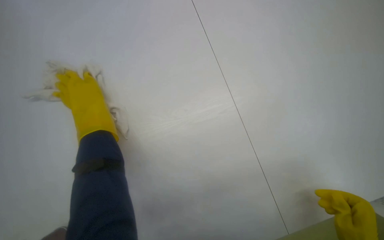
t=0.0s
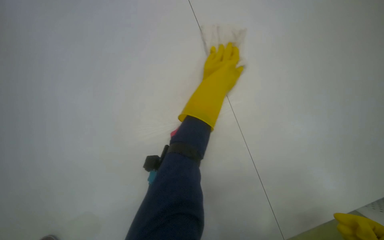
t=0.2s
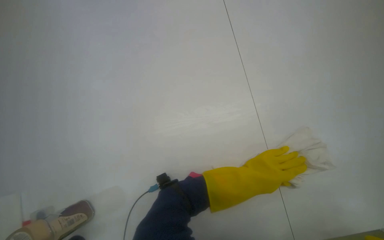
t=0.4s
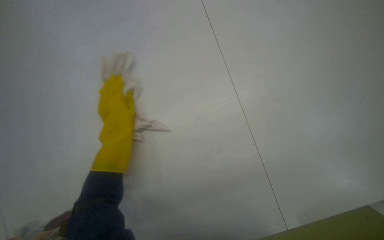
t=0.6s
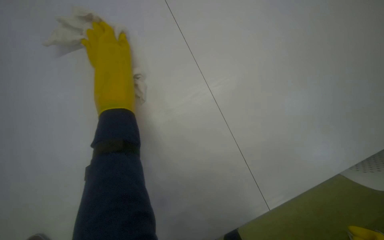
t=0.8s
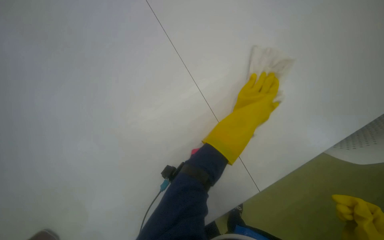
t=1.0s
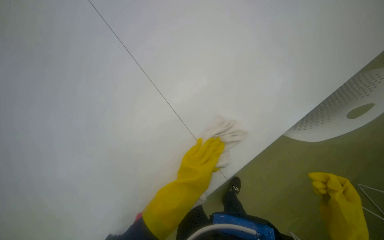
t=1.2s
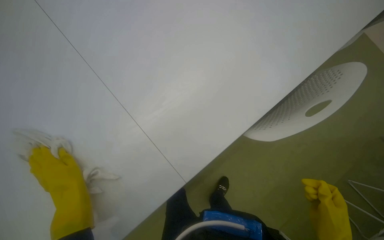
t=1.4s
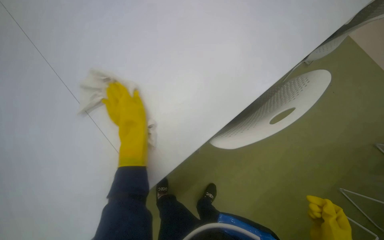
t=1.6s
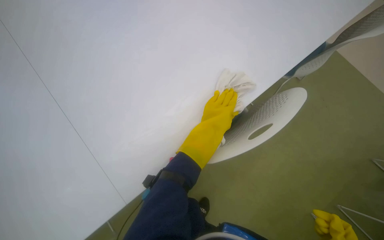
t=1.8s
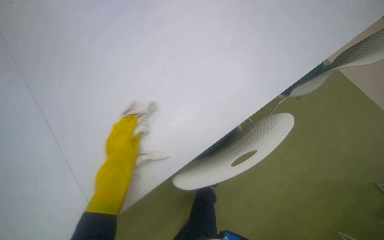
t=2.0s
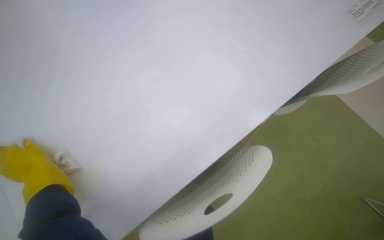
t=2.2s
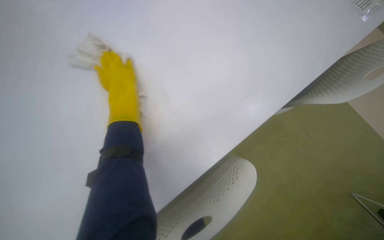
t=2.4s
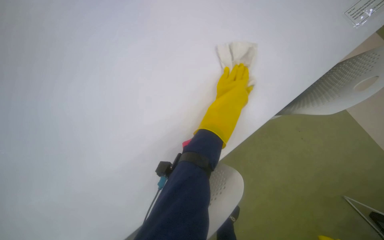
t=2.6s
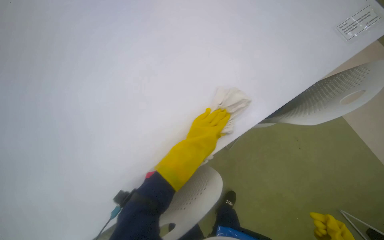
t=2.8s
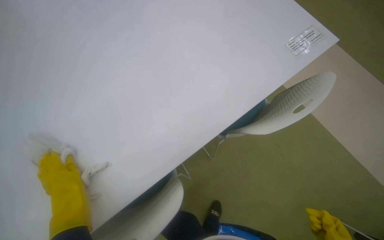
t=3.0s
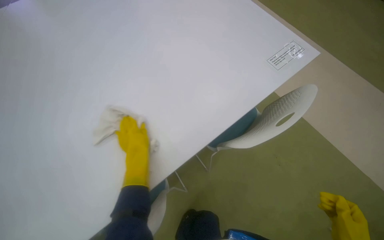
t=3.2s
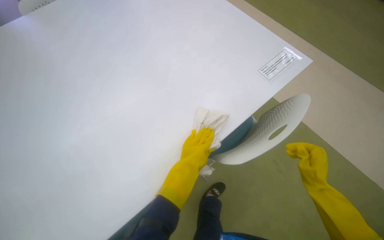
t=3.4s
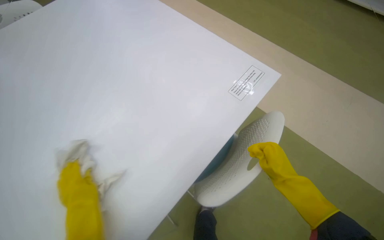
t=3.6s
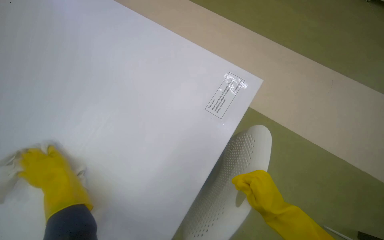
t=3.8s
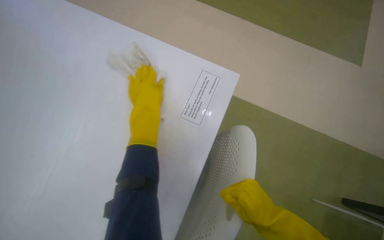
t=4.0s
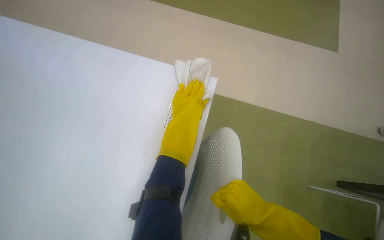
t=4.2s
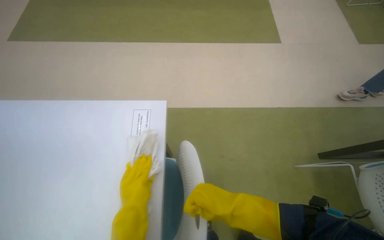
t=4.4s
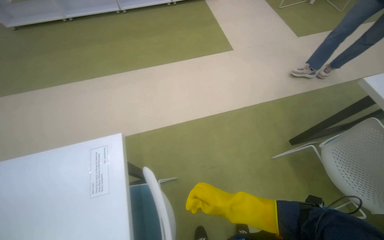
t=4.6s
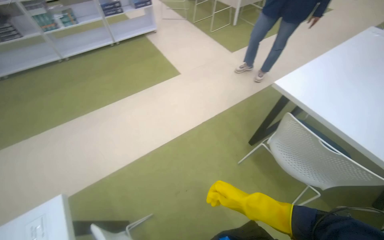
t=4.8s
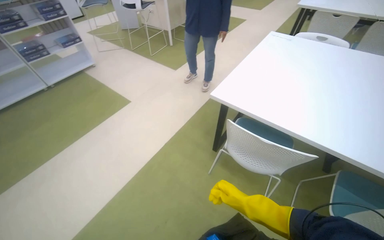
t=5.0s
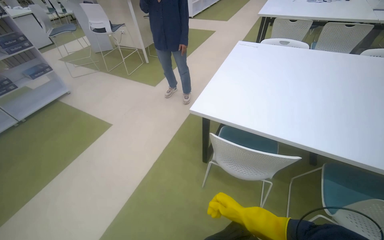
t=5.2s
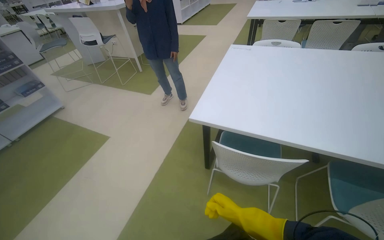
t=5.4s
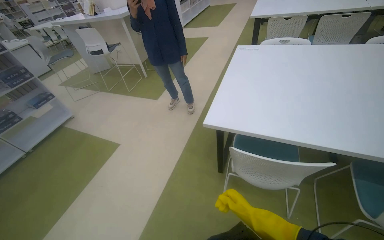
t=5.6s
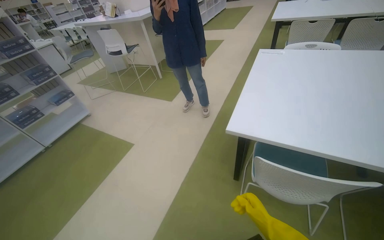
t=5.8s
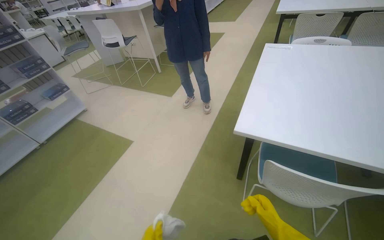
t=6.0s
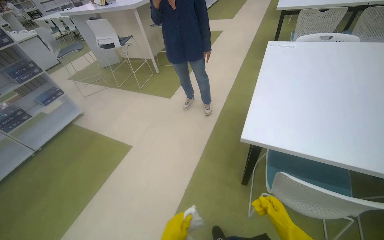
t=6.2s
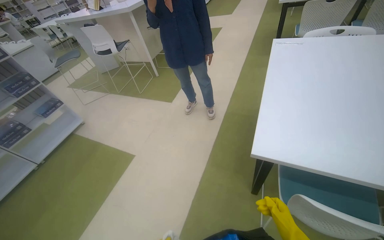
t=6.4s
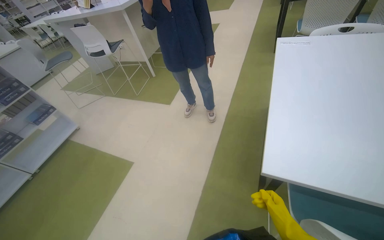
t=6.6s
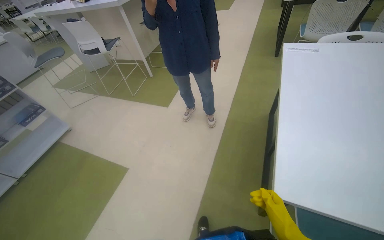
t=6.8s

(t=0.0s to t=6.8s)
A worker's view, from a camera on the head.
Job: wiping surfaces.
The whole recording: Cleaning table surface. The worker wipes the white table surfaces with a cloth.
t=2.8s - t=4.0s: The view tilts approximately 15 degrees upward.
t=4.0s - t=5.4s: The camera is carried roughly 50 cm. The wearer's head swings about 65 degrees to the right. The wearer looks approximately 20 degrees further upward.
t=5.4s - t=6.8s: The camera is carried about 60 cm.

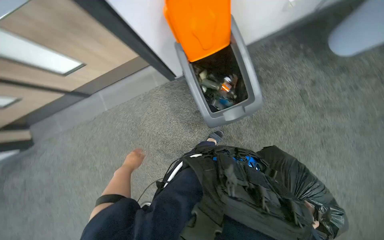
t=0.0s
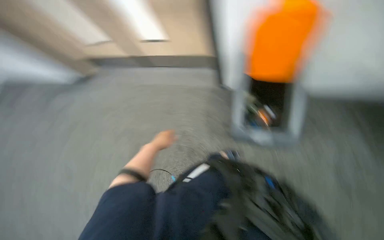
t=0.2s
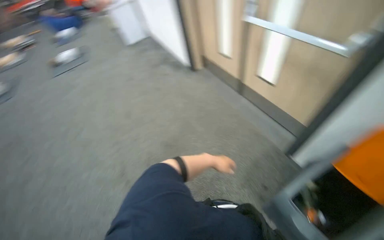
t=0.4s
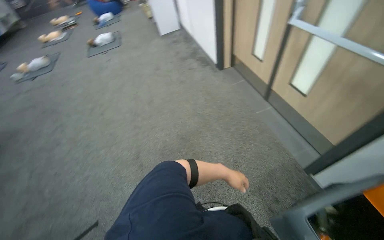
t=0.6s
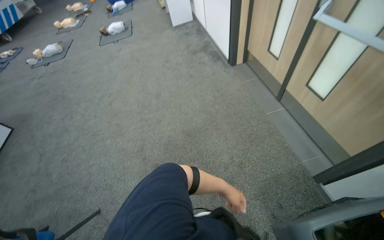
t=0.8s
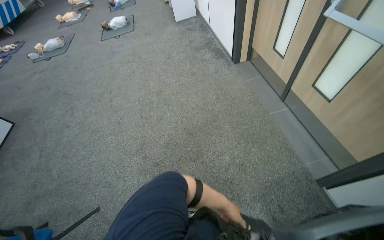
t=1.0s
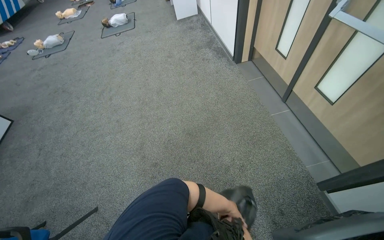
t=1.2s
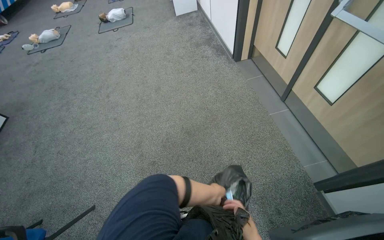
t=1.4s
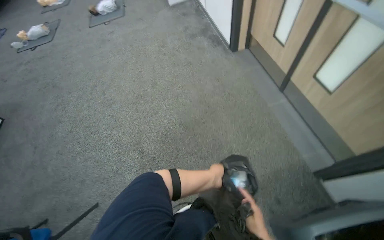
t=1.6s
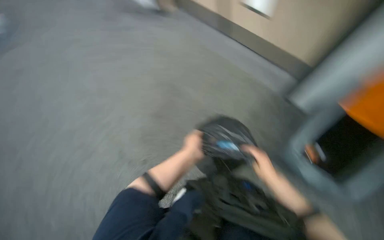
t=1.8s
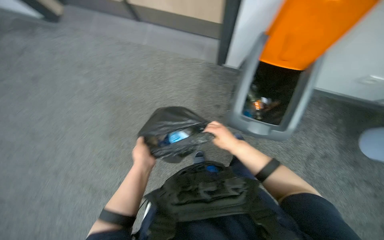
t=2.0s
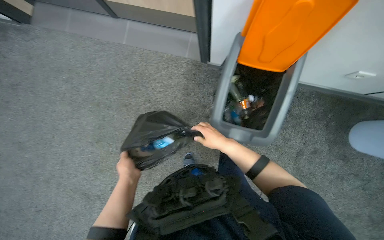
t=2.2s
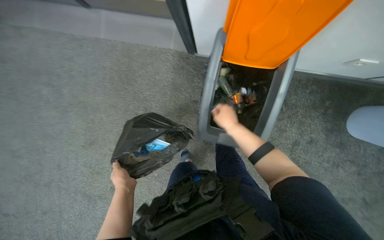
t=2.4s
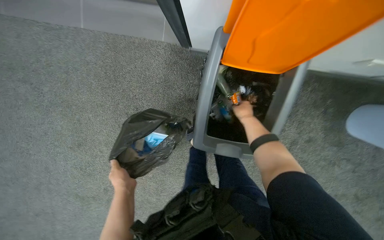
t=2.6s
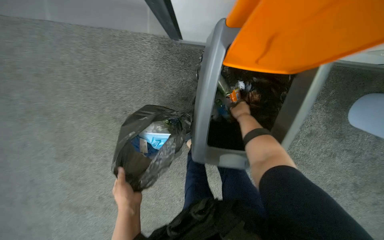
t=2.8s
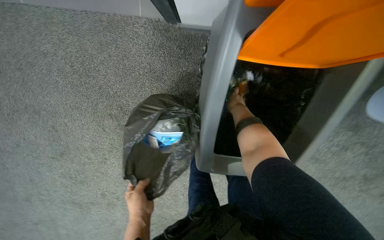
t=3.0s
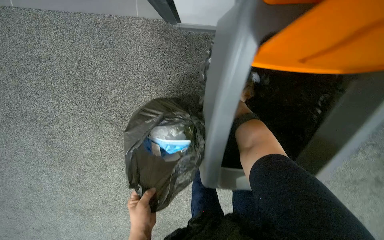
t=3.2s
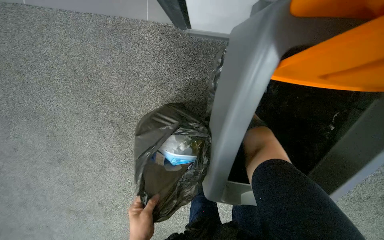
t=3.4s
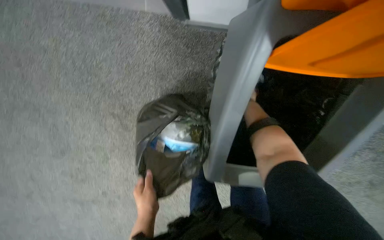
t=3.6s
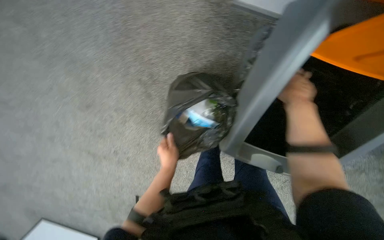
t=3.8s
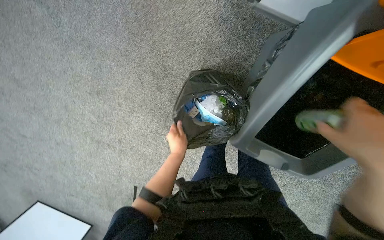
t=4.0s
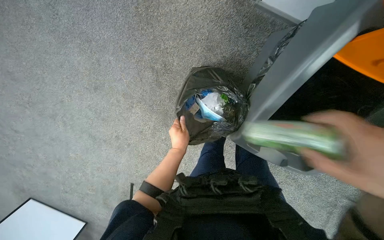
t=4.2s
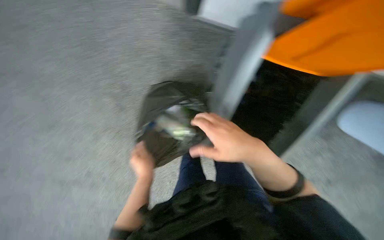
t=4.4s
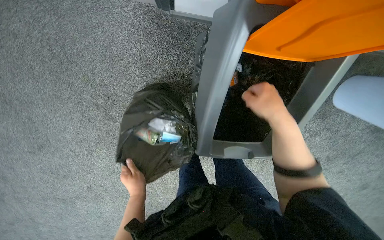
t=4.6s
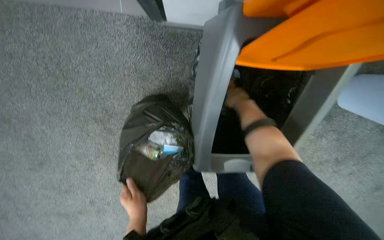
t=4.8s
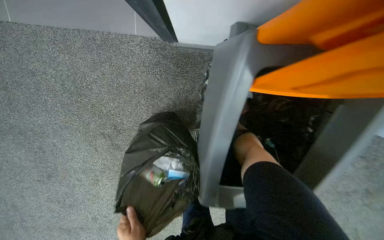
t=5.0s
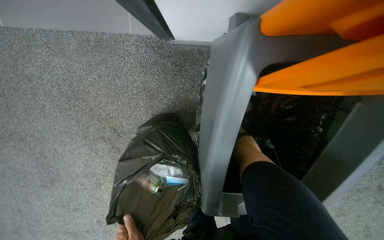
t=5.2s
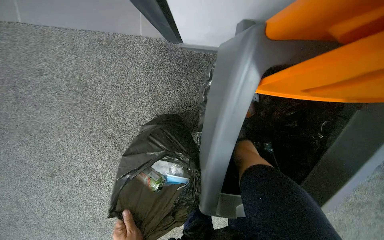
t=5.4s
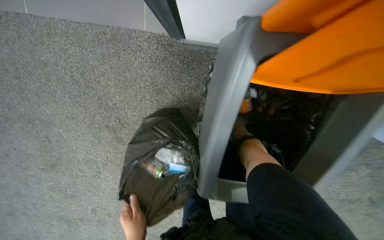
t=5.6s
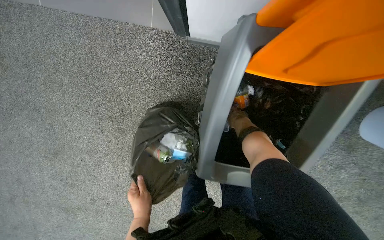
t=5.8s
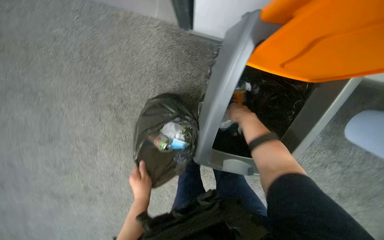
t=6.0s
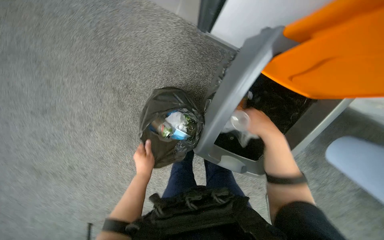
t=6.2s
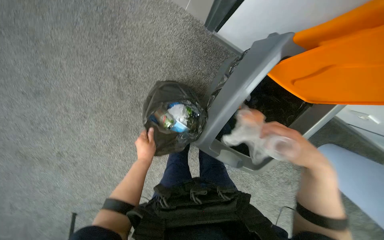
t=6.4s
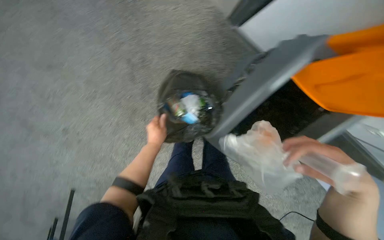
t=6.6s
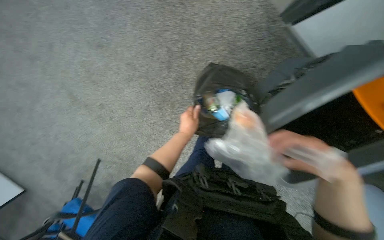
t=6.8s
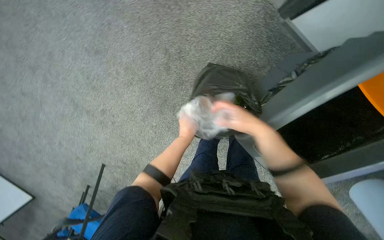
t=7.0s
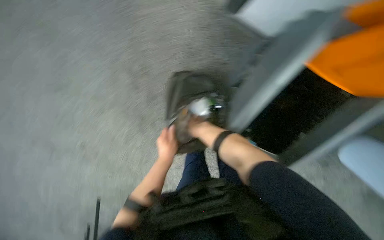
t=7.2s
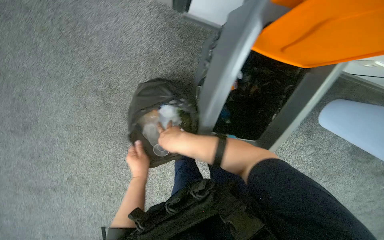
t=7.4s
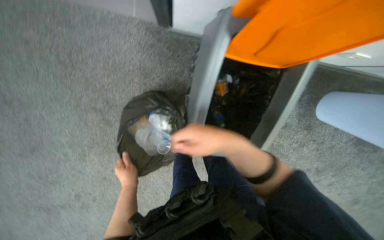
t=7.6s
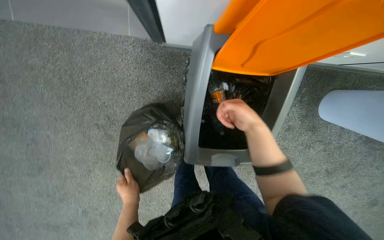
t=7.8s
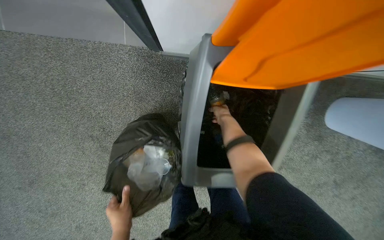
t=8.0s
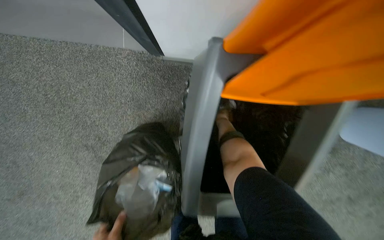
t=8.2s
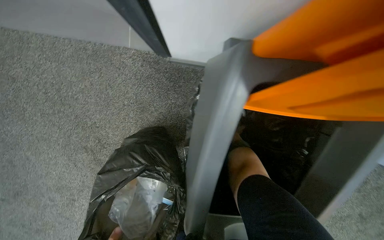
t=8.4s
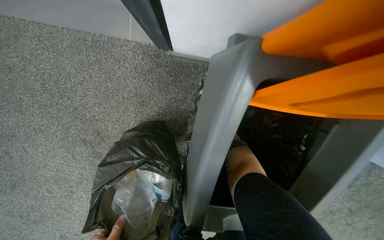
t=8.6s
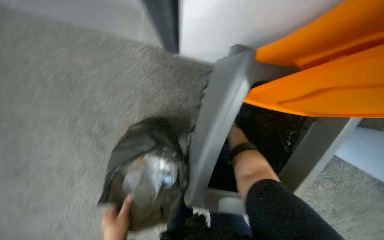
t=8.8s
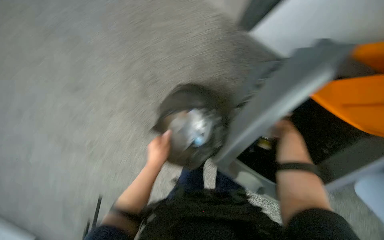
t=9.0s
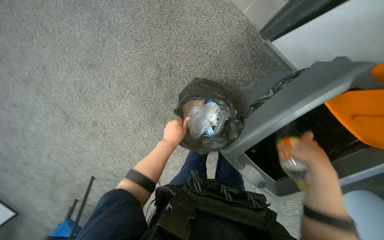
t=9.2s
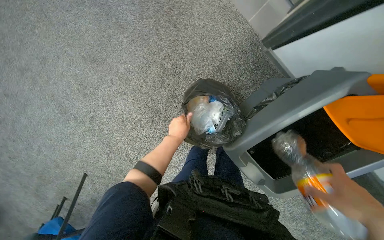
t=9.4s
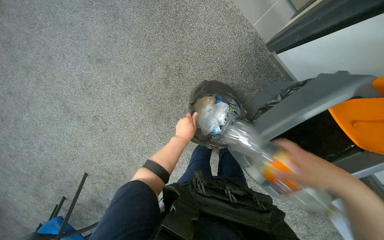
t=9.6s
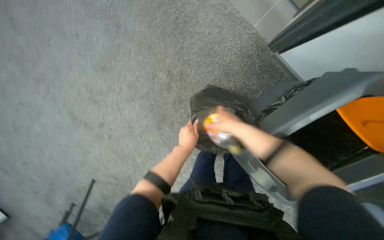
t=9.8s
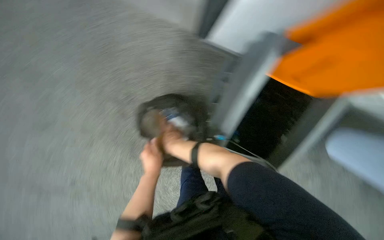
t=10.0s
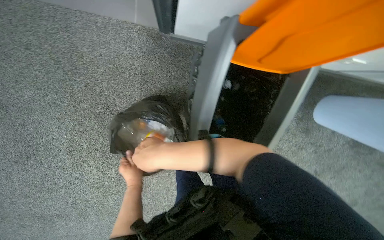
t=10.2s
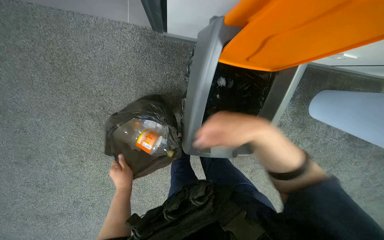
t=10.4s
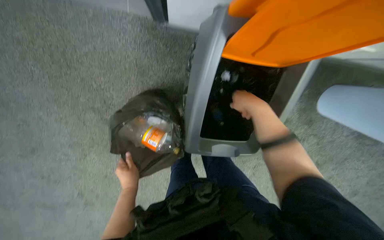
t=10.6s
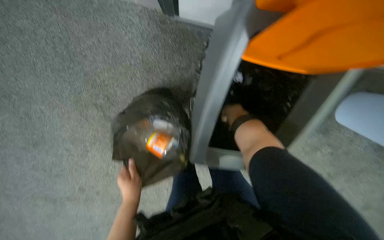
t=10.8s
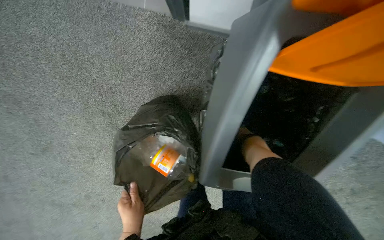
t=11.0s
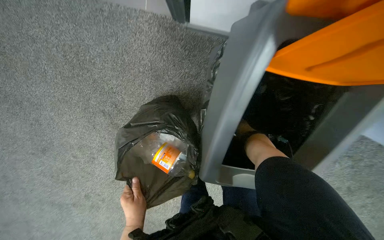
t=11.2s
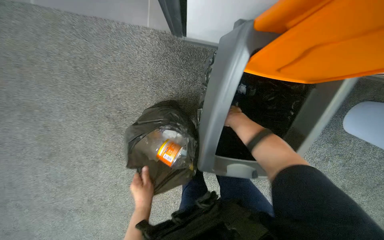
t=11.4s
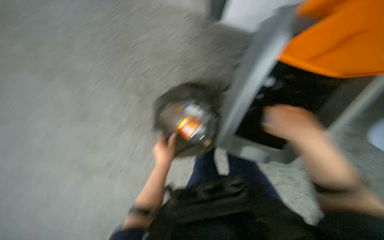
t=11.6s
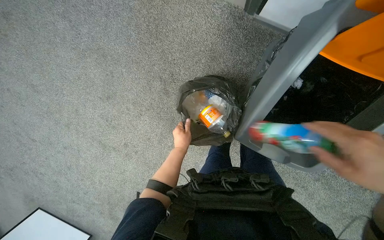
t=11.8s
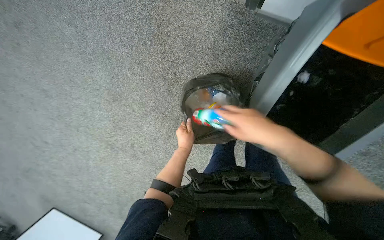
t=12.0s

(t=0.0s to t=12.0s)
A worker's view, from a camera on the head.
Job: managing trash.
The whole recording: Disposing trash into bin. The worker sorts and disposes trash from a black bag into an orange bin.
t=1.6s - t=3.0s: The head travels some 60 cm. The head turns to the right by roughly 40 degrees. The wearer looks about 25 degrees further downward.
t=9.0s - t=10.4s: The wearer's head swings some 30 degrees to the right.
t=10.4s - t=12.0s: The head rotates some 25 degrees to the left. The left hand goes some 10 cm farther from the camera, while the right hand swings nearer and farther, approximately 60 cm each way, with 2 reversals.
